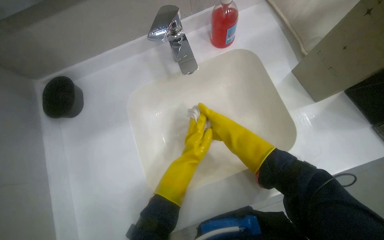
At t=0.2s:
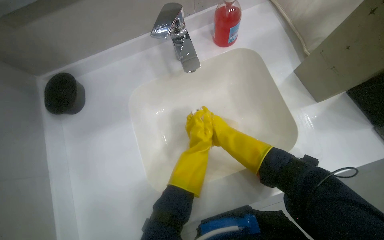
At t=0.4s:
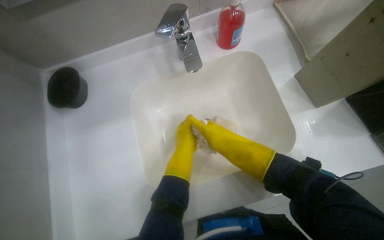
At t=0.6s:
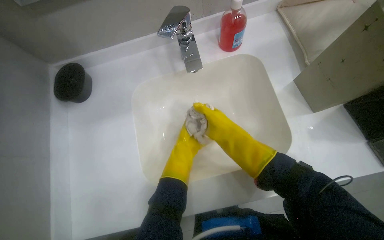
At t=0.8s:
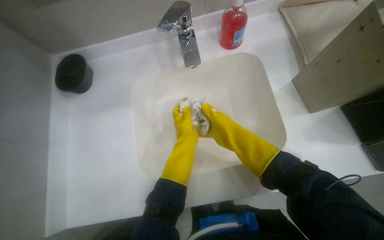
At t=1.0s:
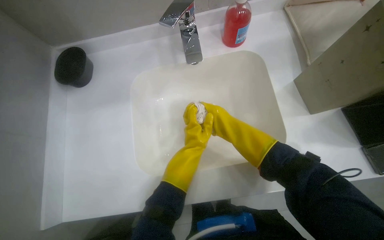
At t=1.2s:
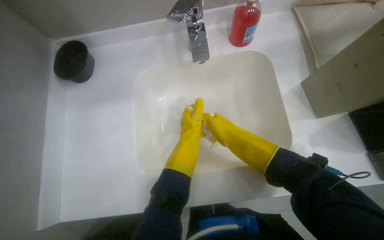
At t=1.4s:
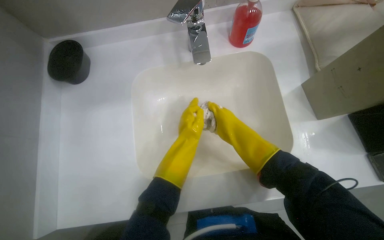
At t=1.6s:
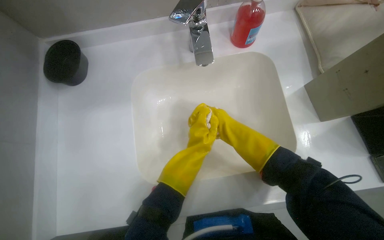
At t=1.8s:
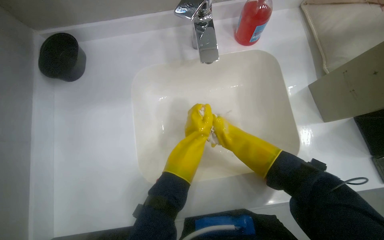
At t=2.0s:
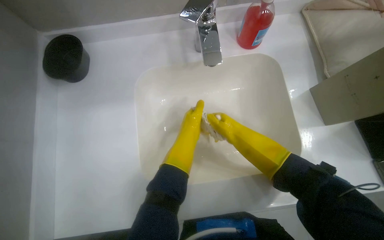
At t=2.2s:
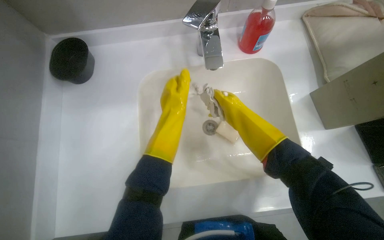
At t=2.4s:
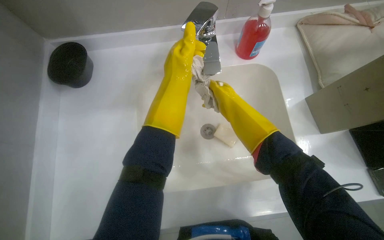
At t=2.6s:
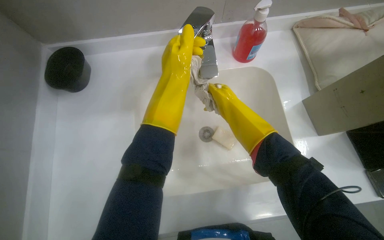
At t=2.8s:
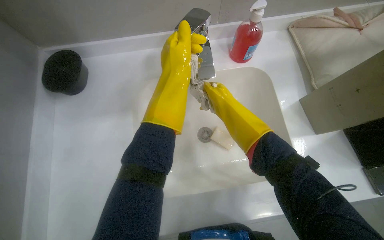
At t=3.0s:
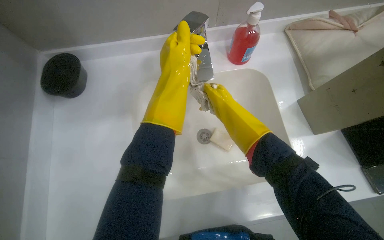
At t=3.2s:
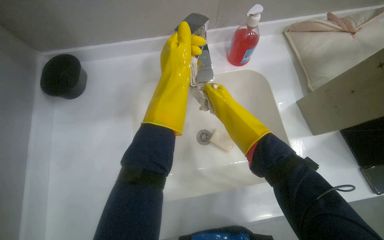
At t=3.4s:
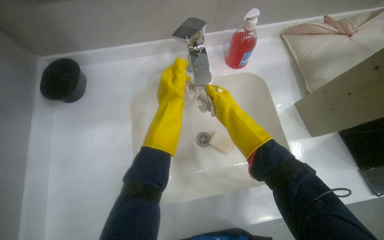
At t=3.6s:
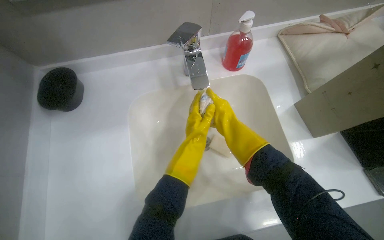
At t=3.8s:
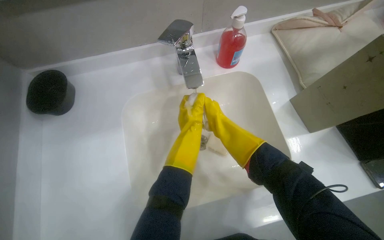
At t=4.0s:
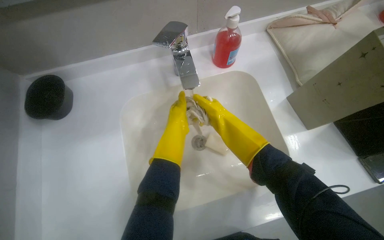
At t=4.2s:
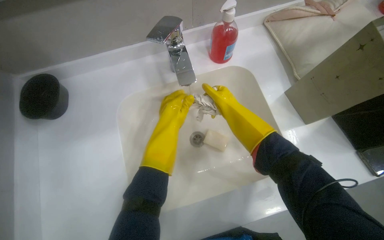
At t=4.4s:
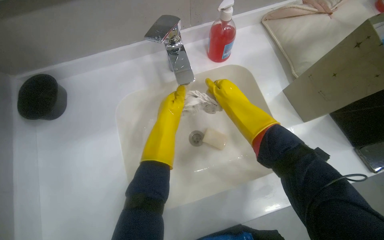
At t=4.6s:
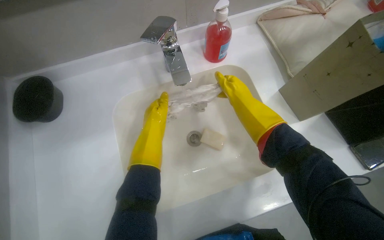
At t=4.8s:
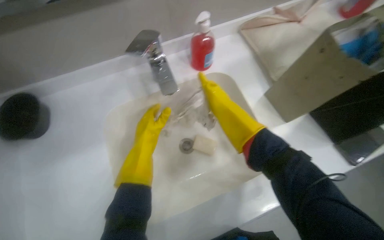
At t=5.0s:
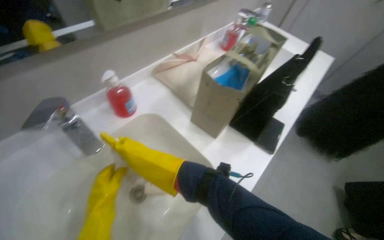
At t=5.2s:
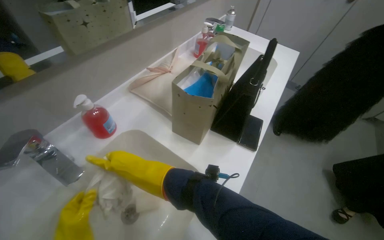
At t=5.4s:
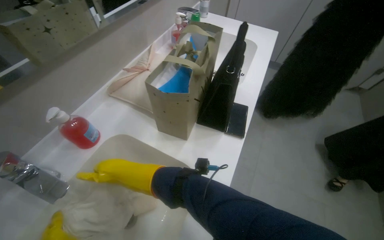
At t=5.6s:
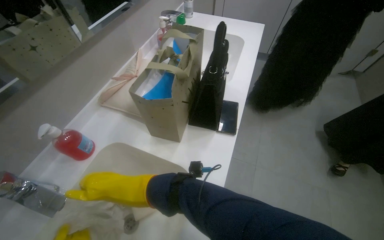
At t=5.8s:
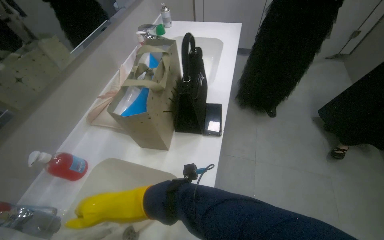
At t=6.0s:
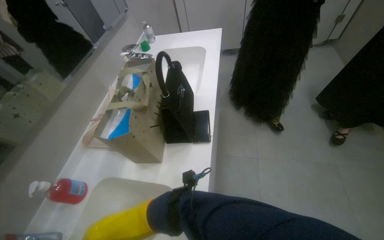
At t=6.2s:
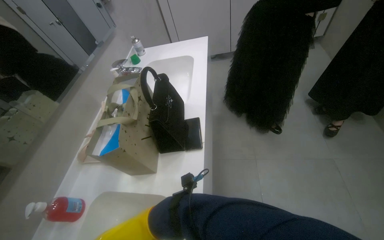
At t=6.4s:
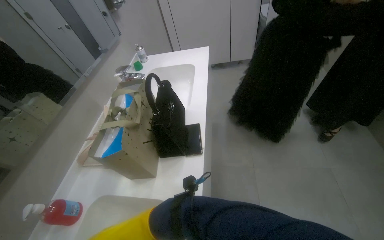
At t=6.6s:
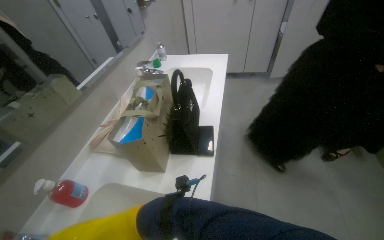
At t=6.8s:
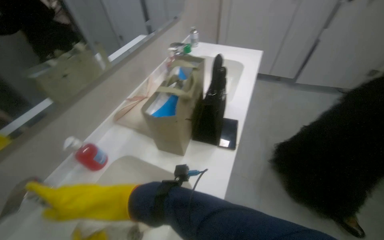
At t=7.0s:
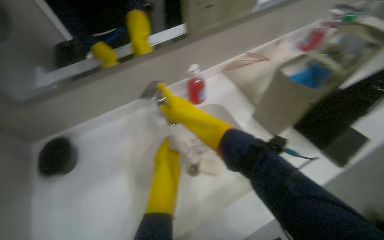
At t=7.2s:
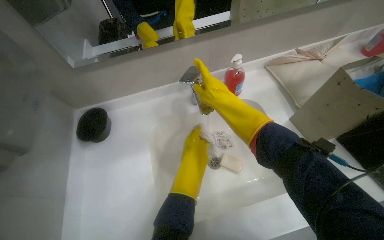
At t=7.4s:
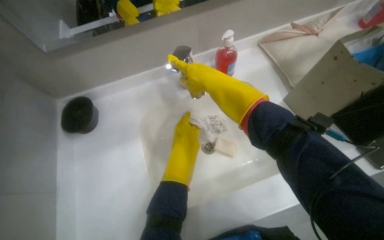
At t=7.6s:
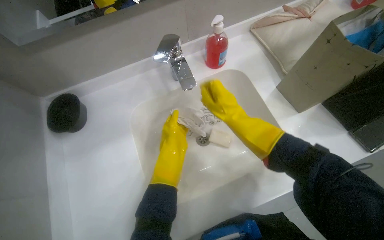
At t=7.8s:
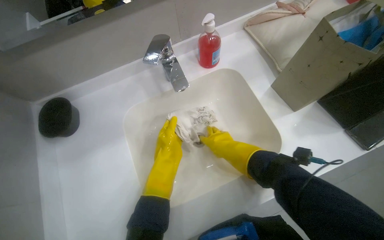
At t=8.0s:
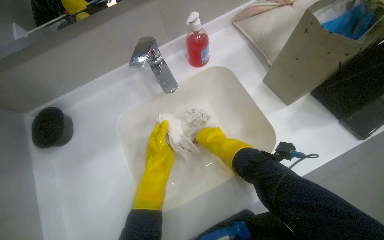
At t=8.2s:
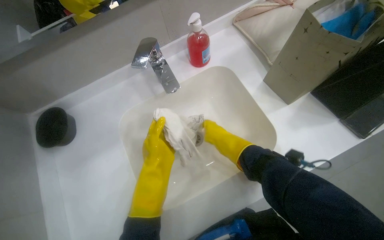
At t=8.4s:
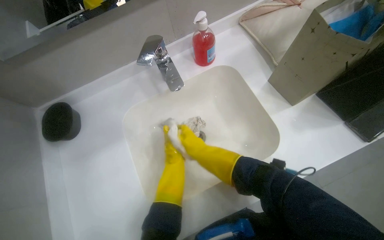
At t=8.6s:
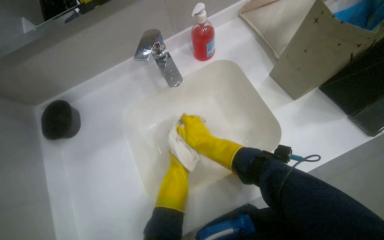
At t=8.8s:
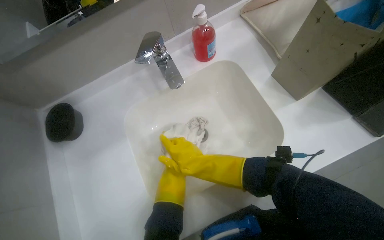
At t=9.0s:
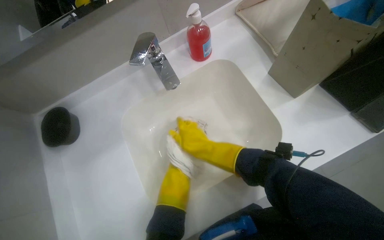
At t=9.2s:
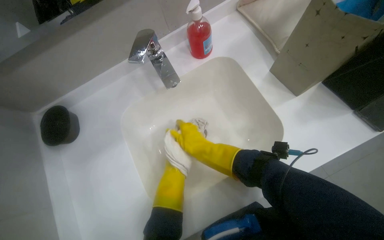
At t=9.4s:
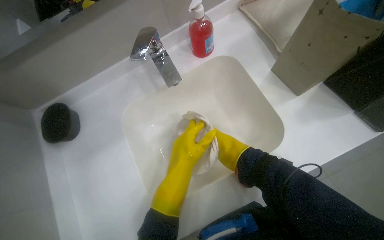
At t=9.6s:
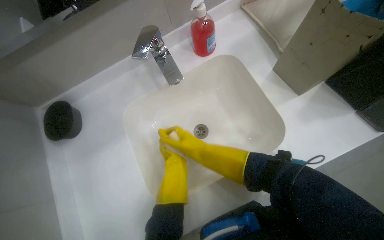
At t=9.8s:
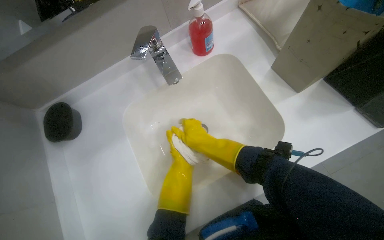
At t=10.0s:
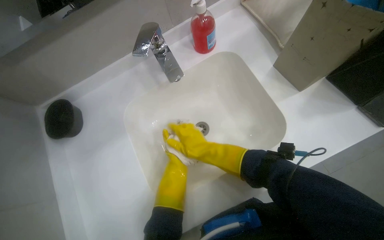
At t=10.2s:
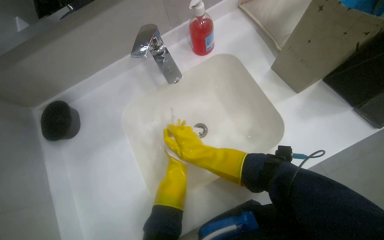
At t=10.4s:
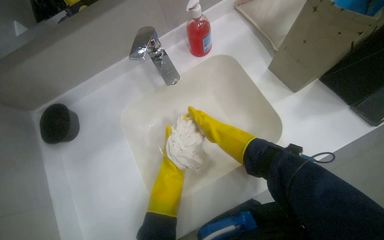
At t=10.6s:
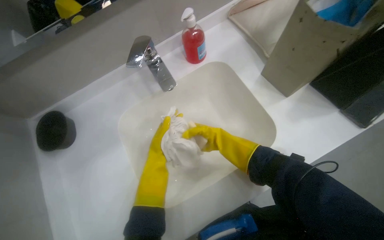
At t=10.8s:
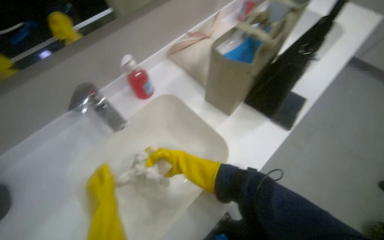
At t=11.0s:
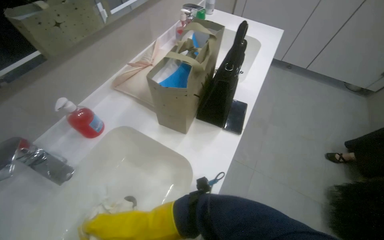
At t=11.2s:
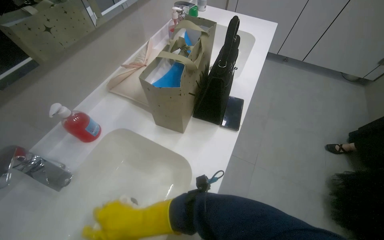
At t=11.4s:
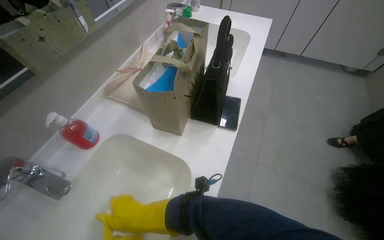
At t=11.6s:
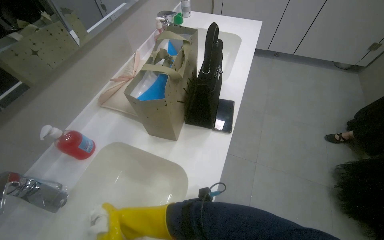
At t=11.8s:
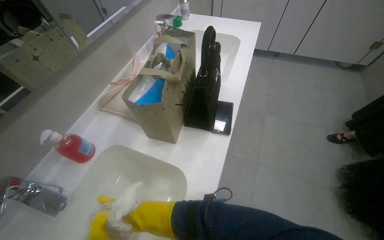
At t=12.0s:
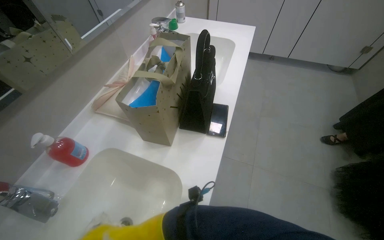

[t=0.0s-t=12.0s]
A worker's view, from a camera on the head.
Job: preparing cleaning supplies.
The whole recording: Washing cleaning cloth. The worker washes a cleaning cloth in the sink with water and soap.
t=1.6s to t=3.0s: The left hand shifts roughly 20 cm up the picture.
t=3.0s to t=4.4s: The left hand travels farther from the camera and down the picture by roughly 15 cm, while the right hand is displaced nearer to the camera by roughly 10 cm.
t=4.4s to t=6.0s: The head rotates about 65 degrees to the right. The view tips upward by about 15 degrees.
t=6.0s to t=7.6s: The head rotates about 60 degrees to the left. The wearer looks about 15 degrees further downward.
t=7.6s to t=9.0s: The left hand heads to the right, covering roughly 10 cm, and travels farther from the camera and back again, some 30 cm each way.
t=10.4s to t=12.0s: The head turns to the right by roughly 40 degrees. The view tips upward by about 20 degrees.

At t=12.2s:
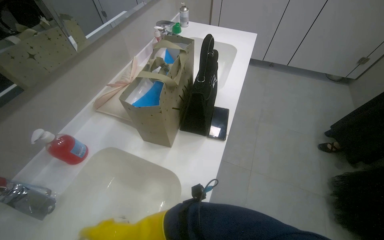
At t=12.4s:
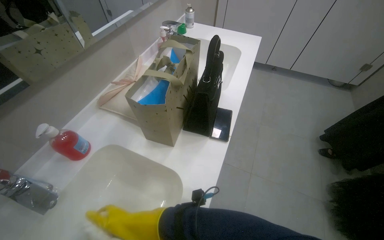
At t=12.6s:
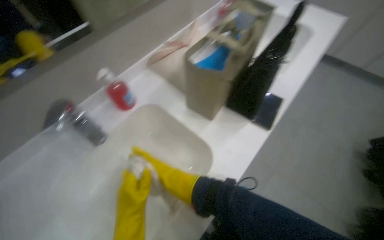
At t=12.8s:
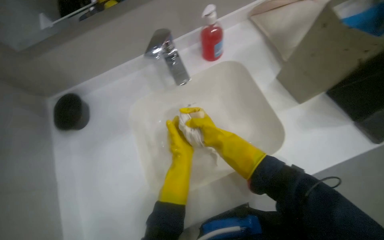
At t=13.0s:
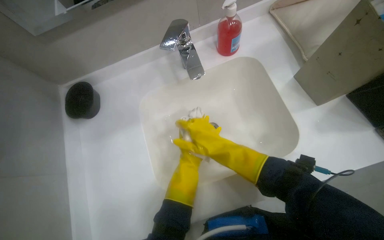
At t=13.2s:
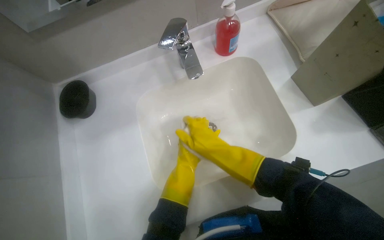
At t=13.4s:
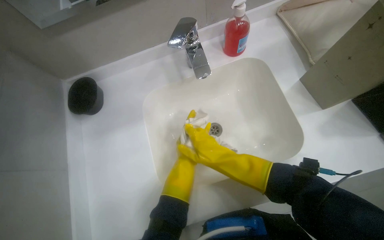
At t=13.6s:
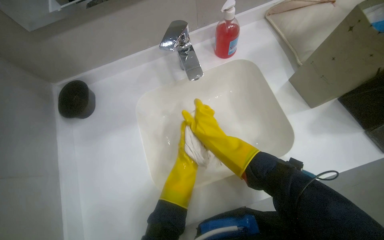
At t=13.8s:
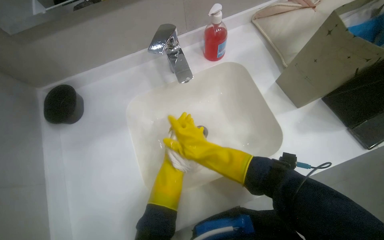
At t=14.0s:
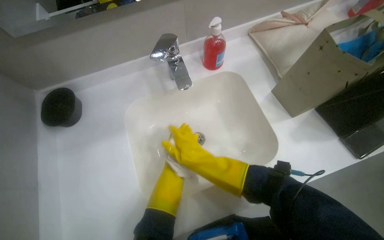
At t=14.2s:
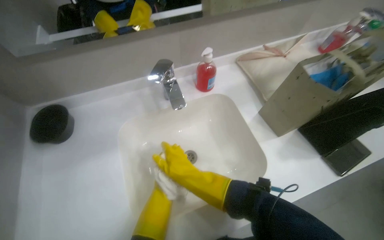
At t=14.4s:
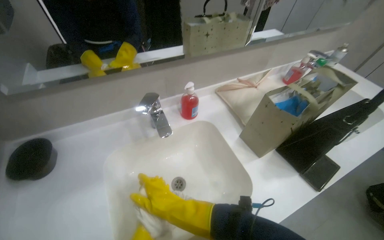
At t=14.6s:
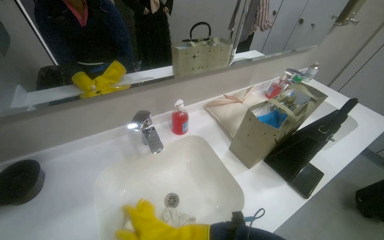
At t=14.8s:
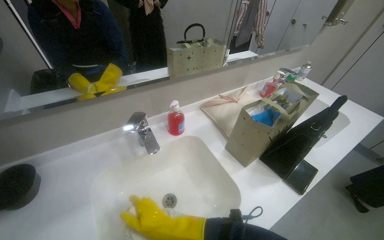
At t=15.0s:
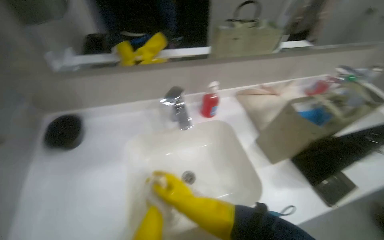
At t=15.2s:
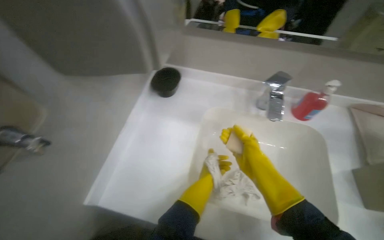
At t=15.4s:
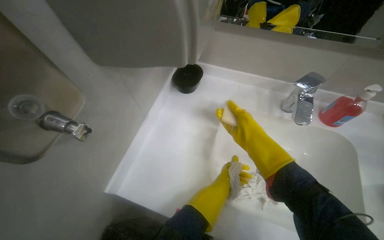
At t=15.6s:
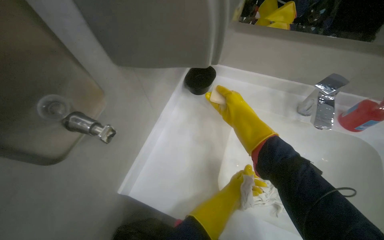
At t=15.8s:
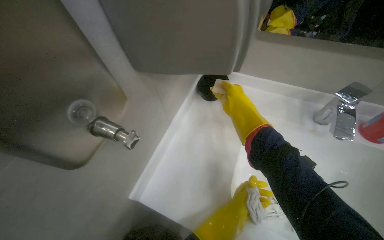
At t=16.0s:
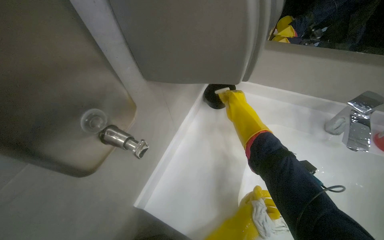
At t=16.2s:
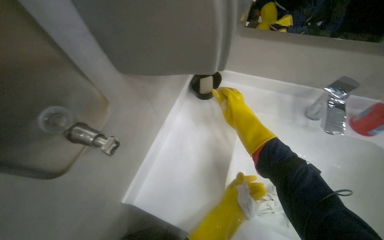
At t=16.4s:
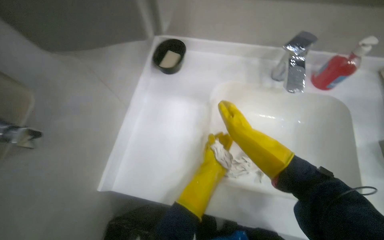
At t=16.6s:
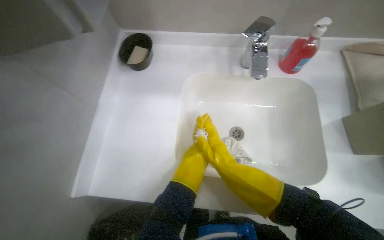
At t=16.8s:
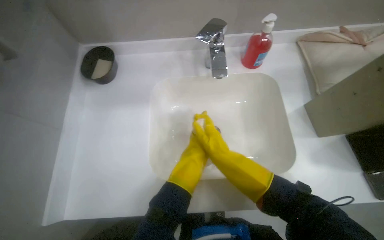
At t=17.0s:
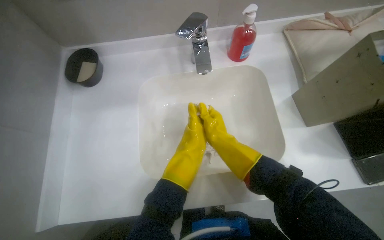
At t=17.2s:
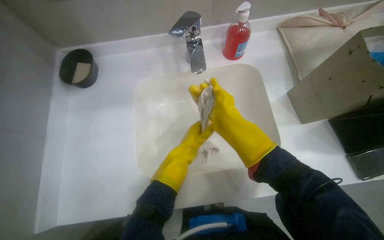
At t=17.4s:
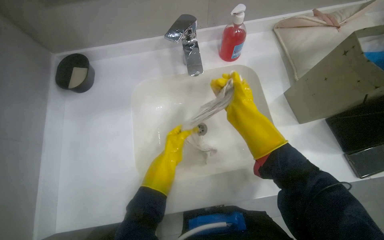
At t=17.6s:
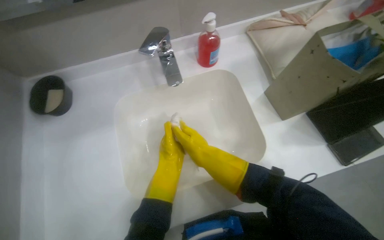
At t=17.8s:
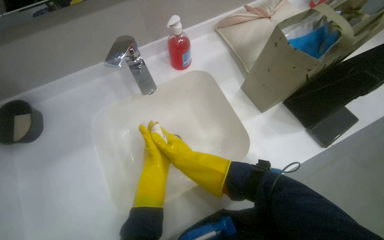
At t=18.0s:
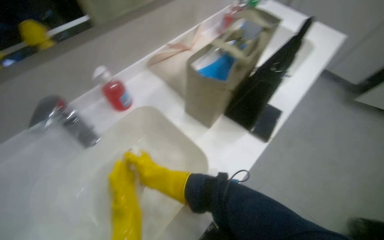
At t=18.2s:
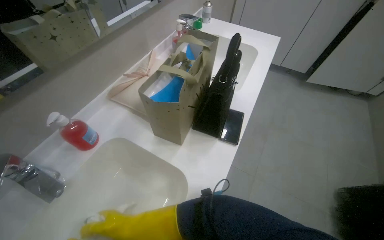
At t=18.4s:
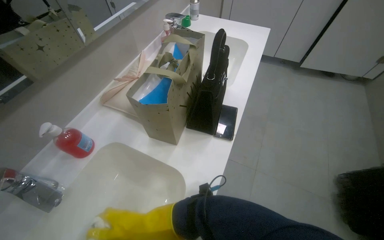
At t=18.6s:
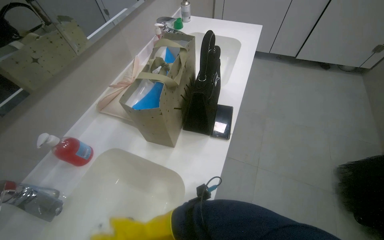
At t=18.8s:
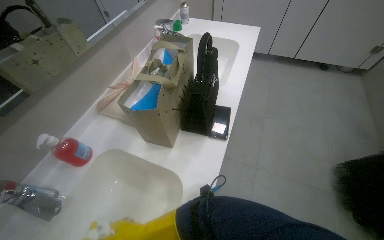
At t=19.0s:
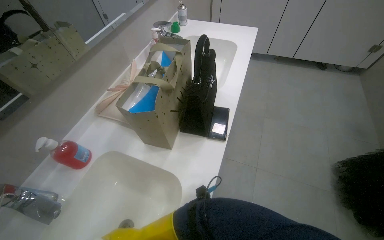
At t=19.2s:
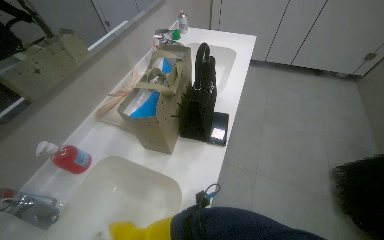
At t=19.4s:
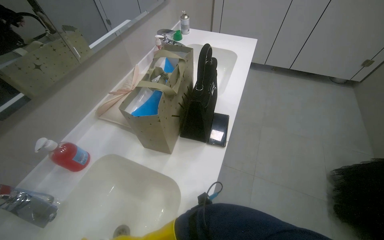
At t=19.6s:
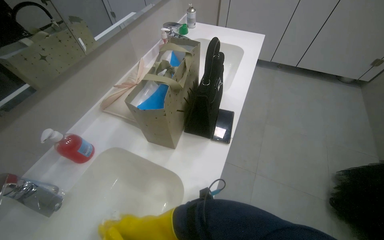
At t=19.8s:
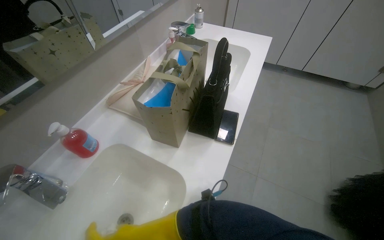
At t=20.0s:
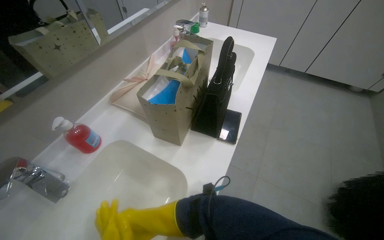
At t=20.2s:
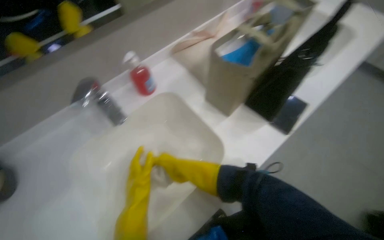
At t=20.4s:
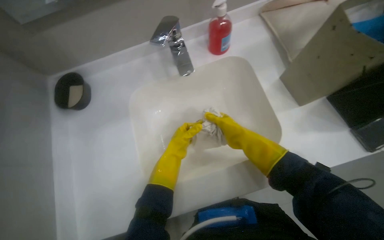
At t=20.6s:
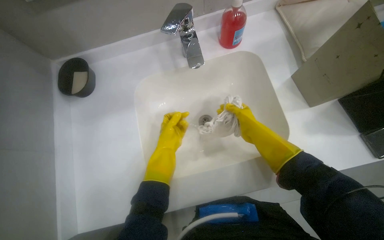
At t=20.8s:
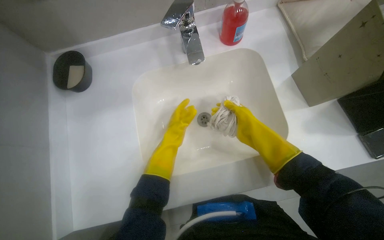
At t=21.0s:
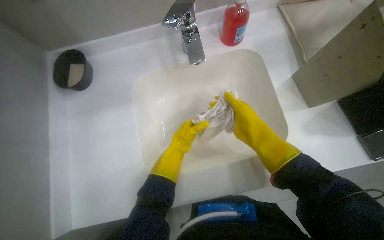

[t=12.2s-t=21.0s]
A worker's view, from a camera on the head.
Job: preparing cleaning supplies.
The whole recording: Washing cleaning cloth. The worker washes a cleaning cloth in the sink with water and soap.
t=12.2s to t=13.6s: The head turns to the left by some 50 degrees. The view tips downward by approximately 20 degrees.
t=13.6s to t=15.2s: The wearer's head swings about 35 degrees to the left. The camera pitches upward, by about 15 degrees.
t=15.2s to t=16.6s: The right hand moves farther from the camera, about 10 cm, and goes up the picture and returns, about 25 cm each way.
t=16.6s to t=18.0s: The head rotates roughly 50 degrees to the right.
t=19.6s to t=21.0s: The head rotates approximately 55 degrees to the left. The wearer looks some 20 degrees further downward.
